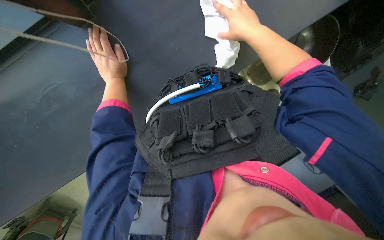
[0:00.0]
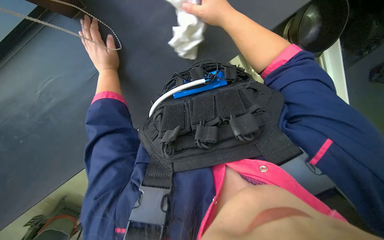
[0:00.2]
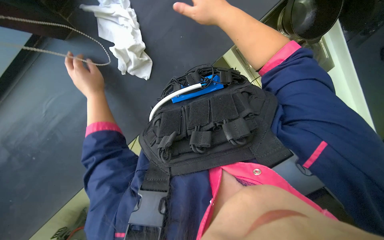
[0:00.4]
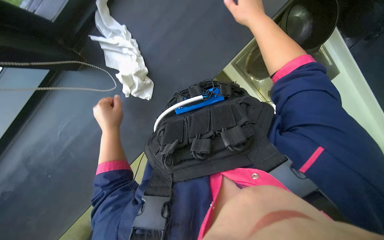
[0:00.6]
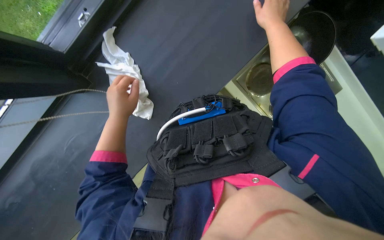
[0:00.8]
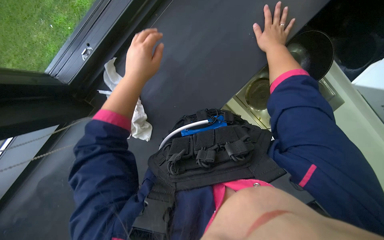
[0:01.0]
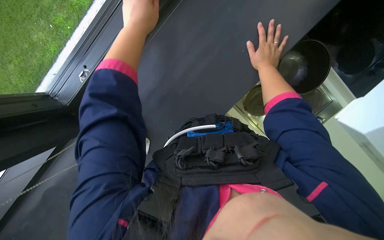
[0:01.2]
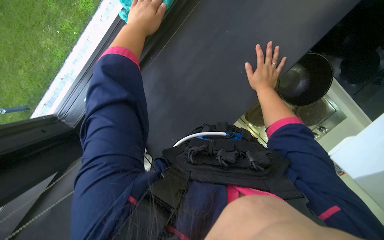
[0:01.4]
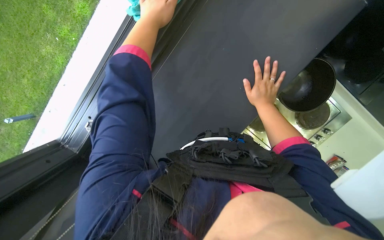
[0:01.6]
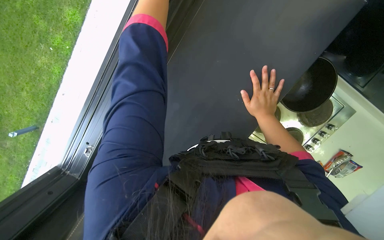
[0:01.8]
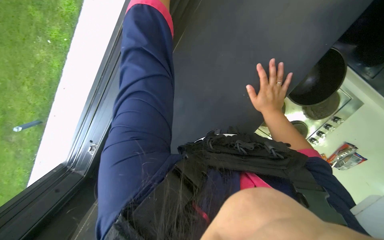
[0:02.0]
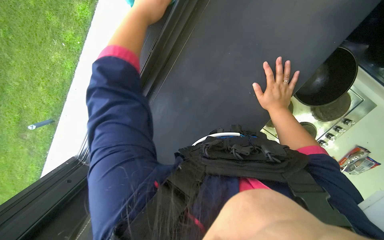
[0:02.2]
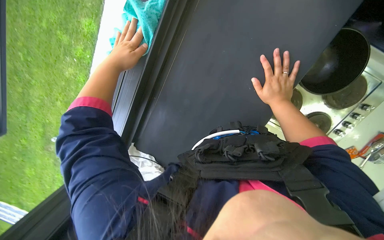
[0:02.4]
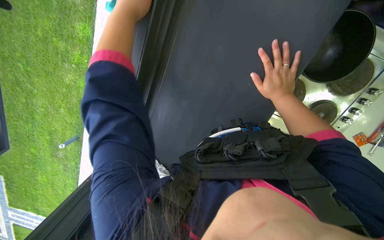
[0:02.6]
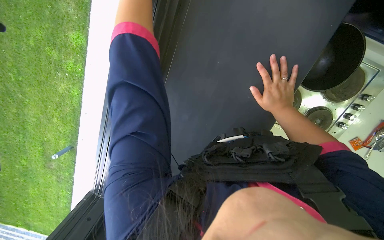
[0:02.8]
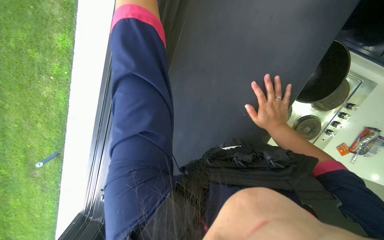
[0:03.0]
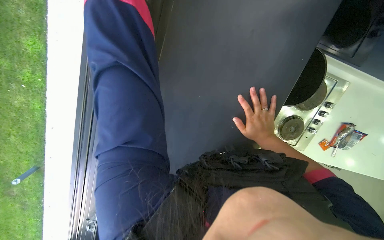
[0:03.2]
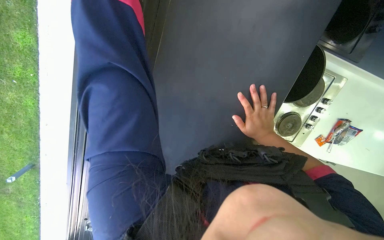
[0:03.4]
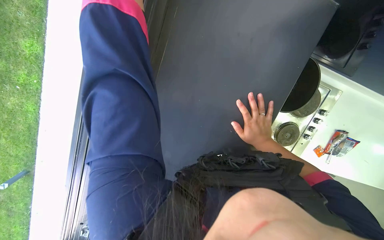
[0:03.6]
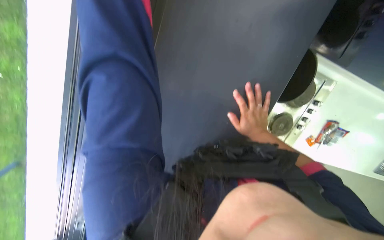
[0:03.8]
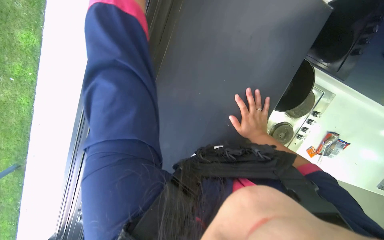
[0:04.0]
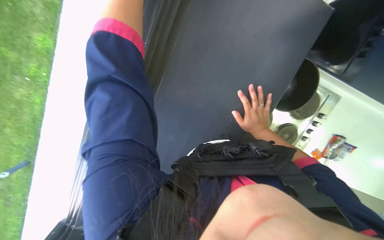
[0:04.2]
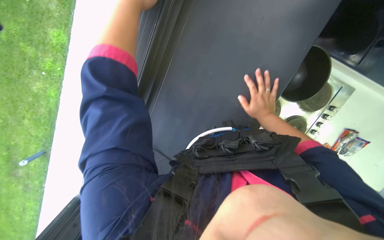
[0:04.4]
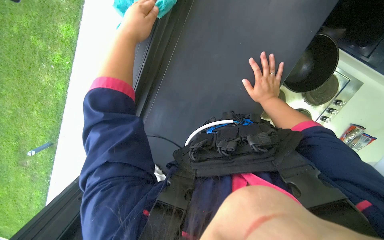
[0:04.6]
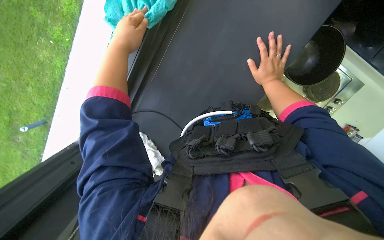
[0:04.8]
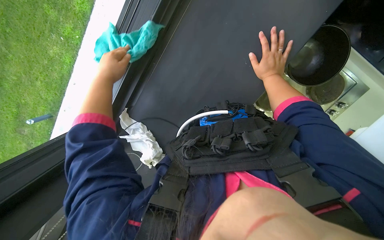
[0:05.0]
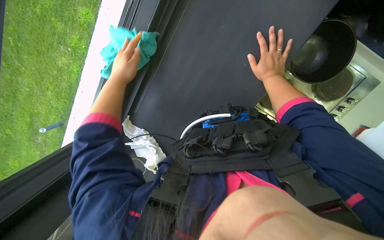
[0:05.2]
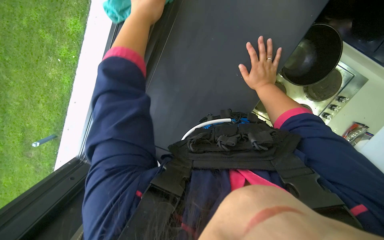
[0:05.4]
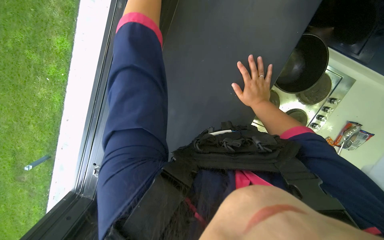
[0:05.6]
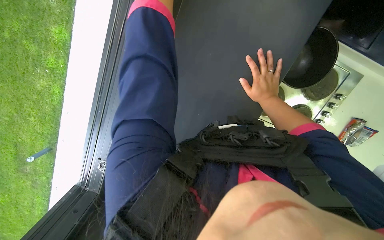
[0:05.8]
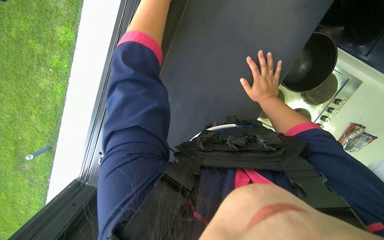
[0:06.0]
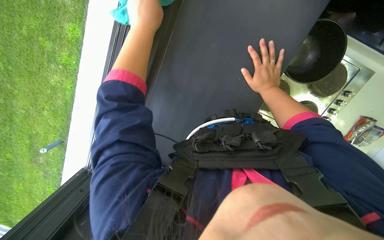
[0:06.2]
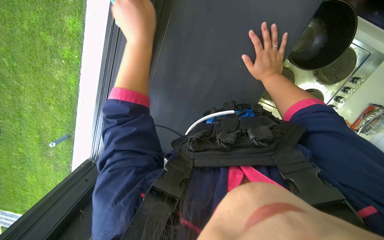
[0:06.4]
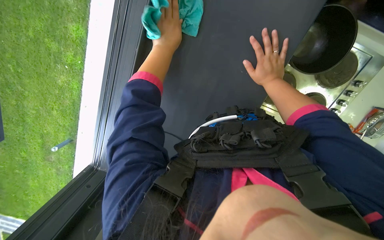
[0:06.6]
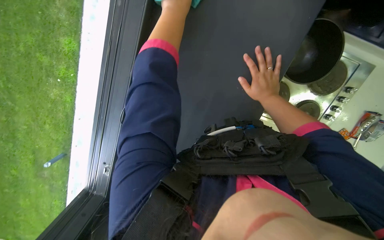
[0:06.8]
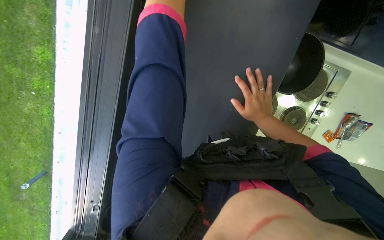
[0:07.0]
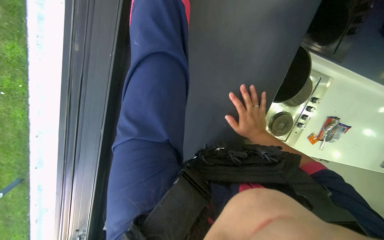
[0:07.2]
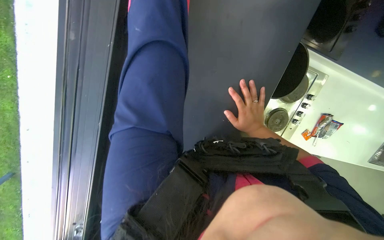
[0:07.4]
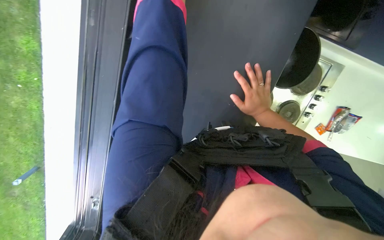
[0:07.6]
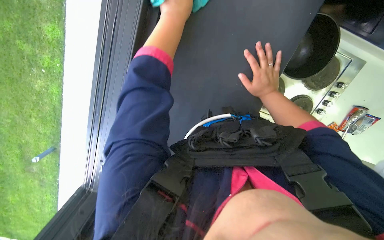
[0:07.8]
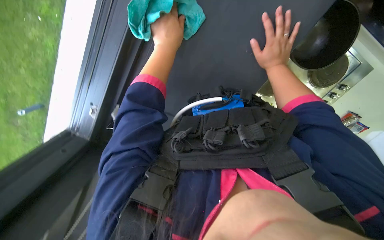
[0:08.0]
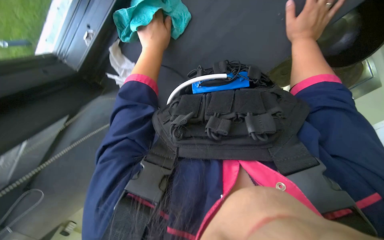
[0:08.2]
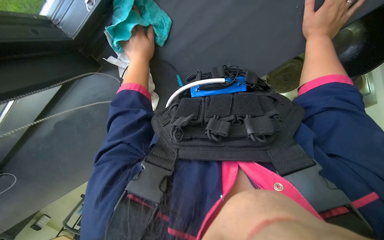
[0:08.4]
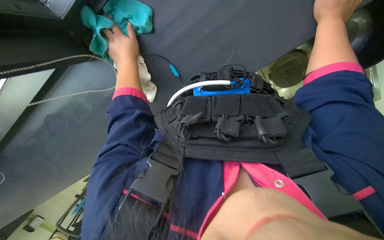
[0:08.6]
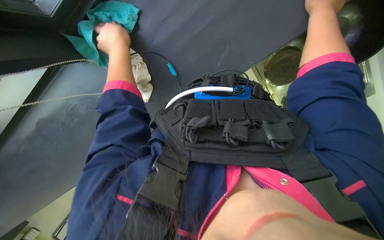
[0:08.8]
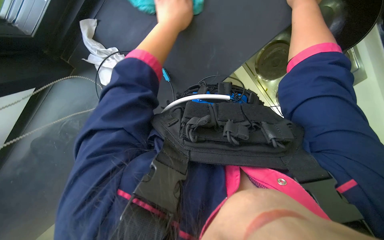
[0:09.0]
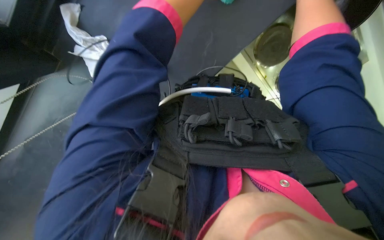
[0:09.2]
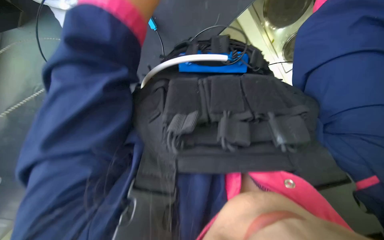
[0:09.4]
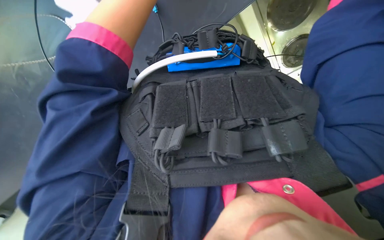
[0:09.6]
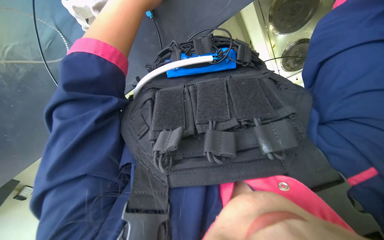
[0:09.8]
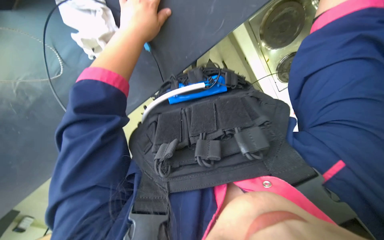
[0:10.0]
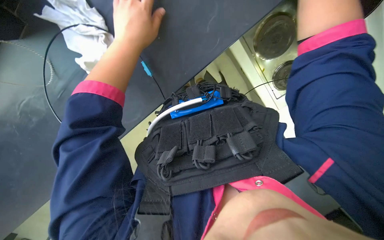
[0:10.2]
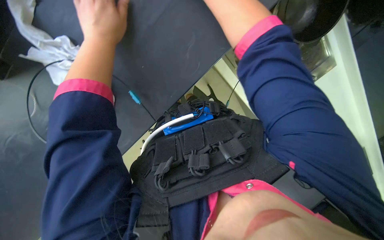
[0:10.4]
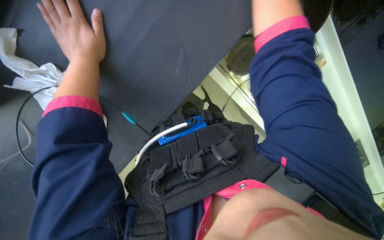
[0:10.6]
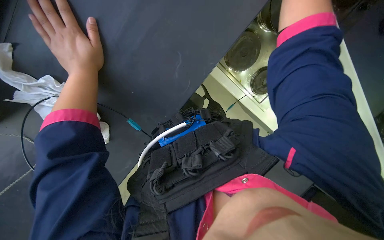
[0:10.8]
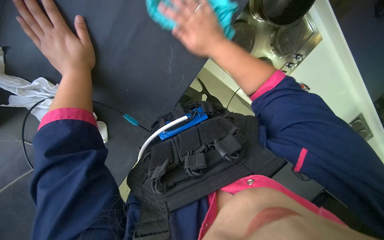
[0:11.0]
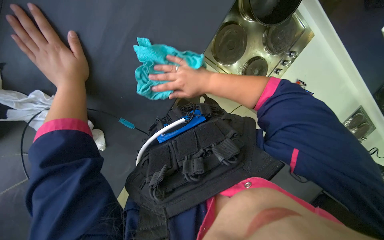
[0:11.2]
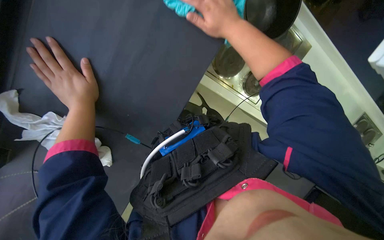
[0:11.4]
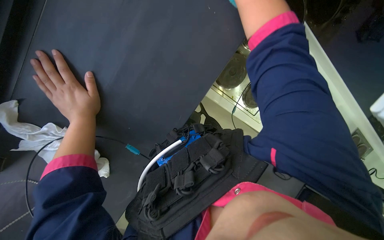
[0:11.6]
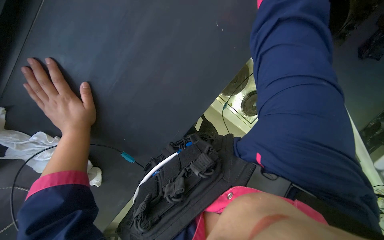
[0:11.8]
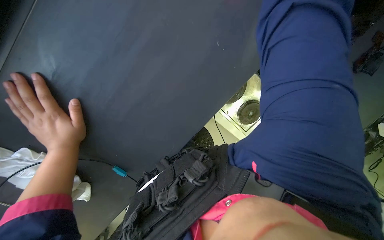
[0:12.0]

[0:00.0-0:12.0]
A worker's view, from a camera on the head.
Job: cleaning kitchen.
The whole recording: Wiping kitchen area surfaces. The worker wipes various kitchen surfaces including cabinets, counter, window frame, and blinds chain.
0:00.0 to 0:01.6: The view tilts some 30 degrees upward.
0:07.6 to 0:09.0: The right hand travels up the picture and nearer to the camera by some 20 cm.
0:10.4 to 0:12.0: The wearer looks roughly 20 degrees further upward.

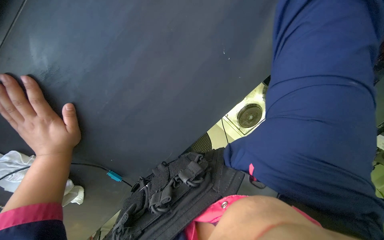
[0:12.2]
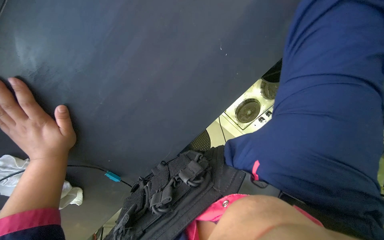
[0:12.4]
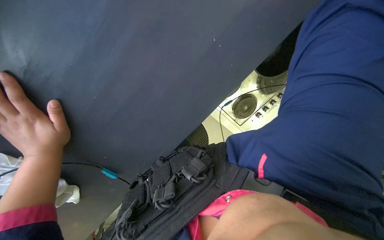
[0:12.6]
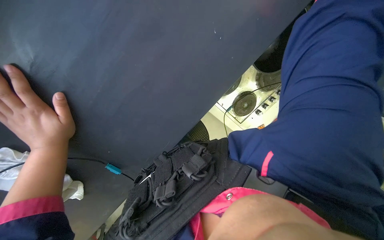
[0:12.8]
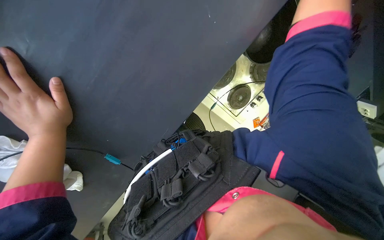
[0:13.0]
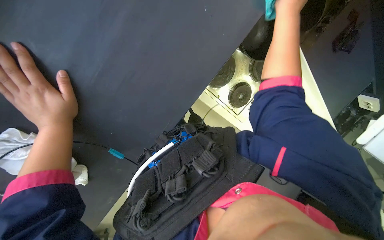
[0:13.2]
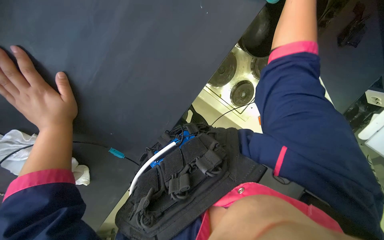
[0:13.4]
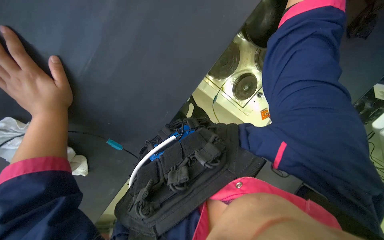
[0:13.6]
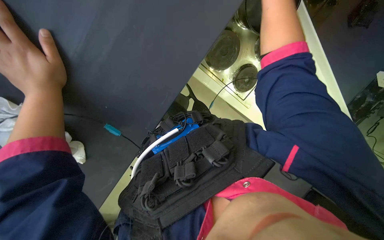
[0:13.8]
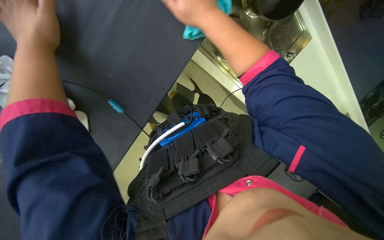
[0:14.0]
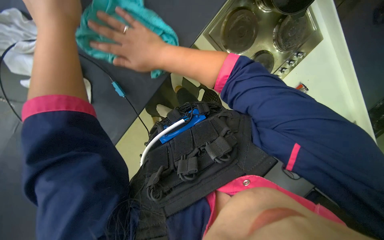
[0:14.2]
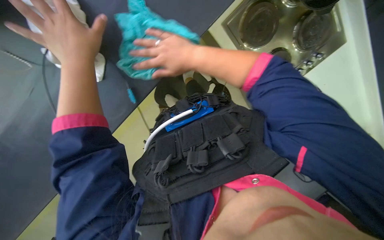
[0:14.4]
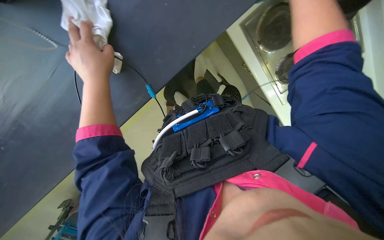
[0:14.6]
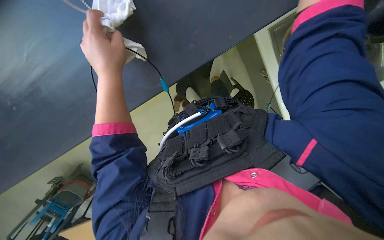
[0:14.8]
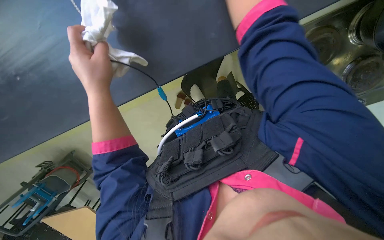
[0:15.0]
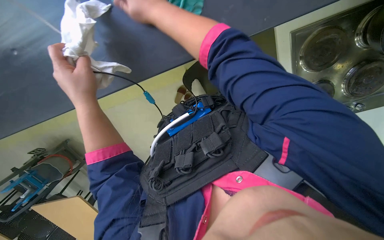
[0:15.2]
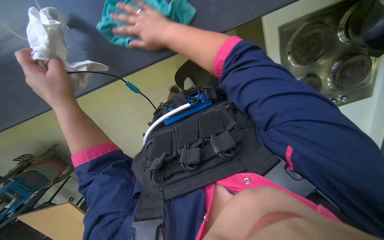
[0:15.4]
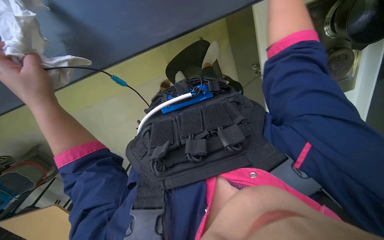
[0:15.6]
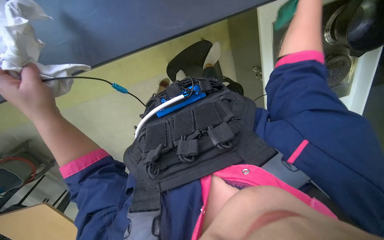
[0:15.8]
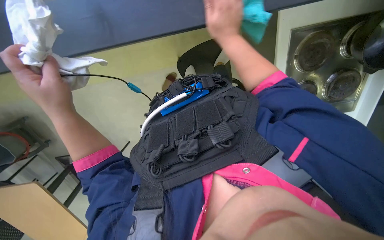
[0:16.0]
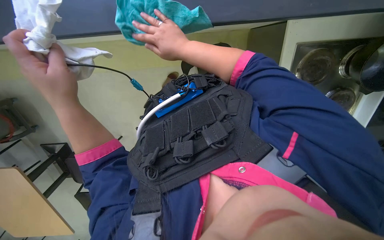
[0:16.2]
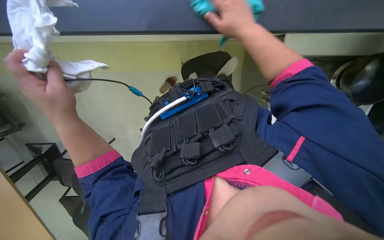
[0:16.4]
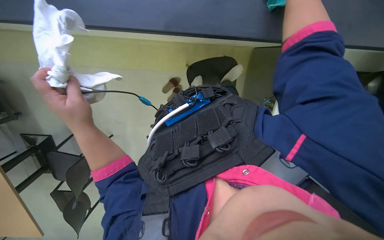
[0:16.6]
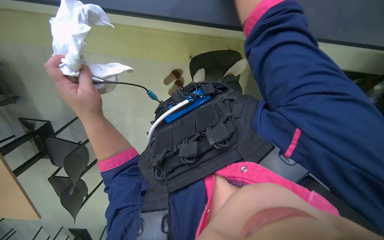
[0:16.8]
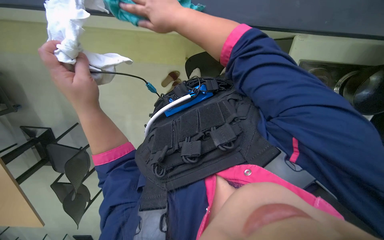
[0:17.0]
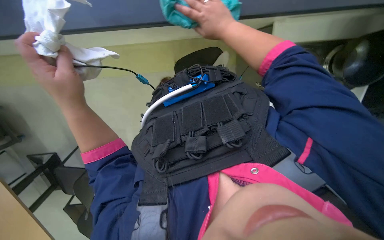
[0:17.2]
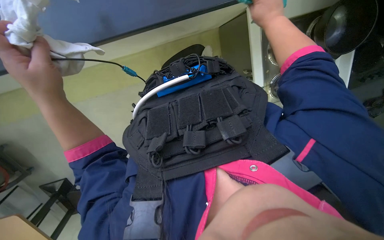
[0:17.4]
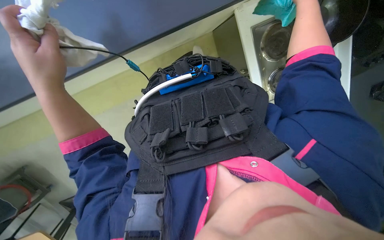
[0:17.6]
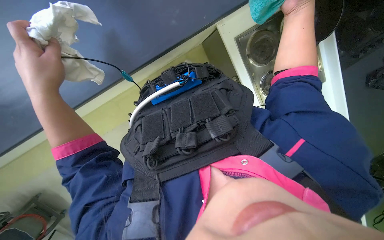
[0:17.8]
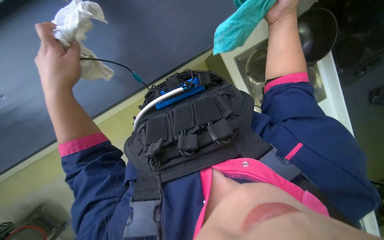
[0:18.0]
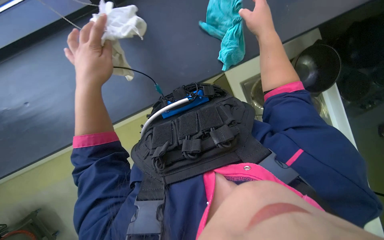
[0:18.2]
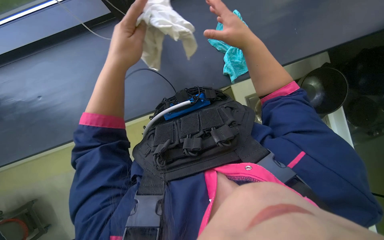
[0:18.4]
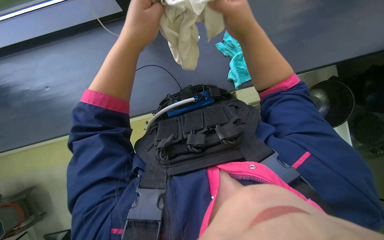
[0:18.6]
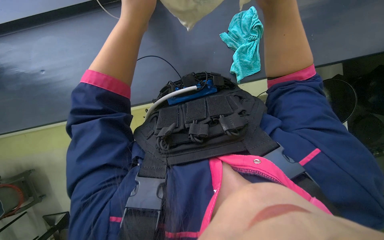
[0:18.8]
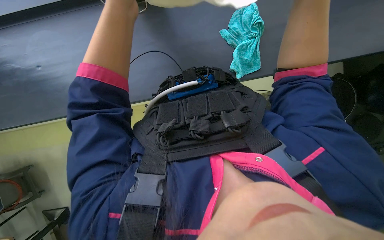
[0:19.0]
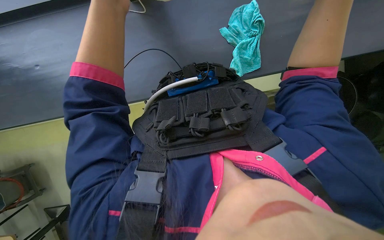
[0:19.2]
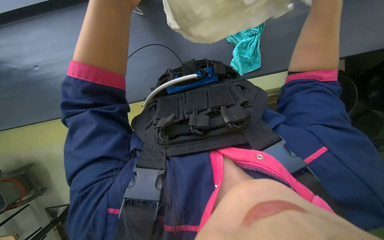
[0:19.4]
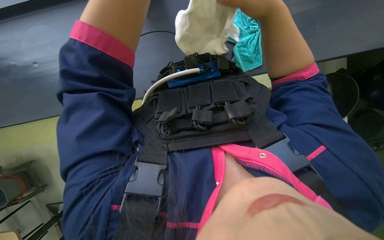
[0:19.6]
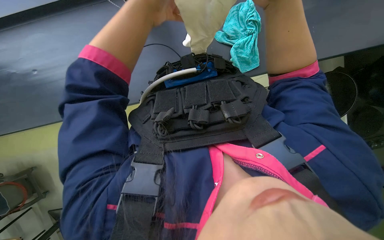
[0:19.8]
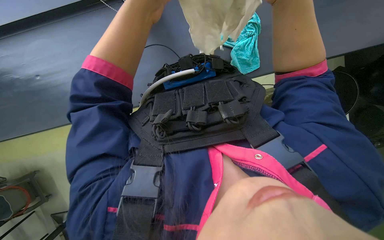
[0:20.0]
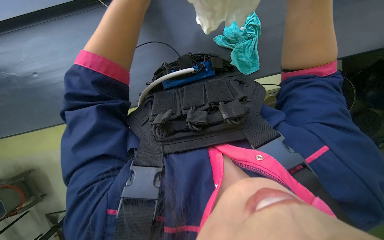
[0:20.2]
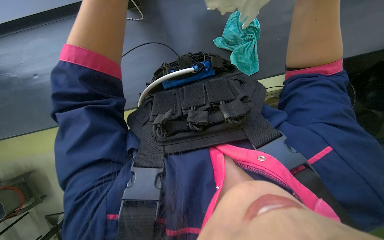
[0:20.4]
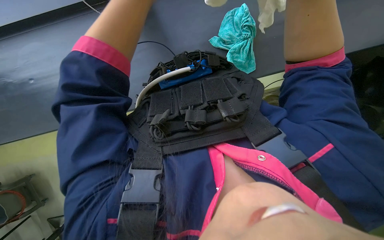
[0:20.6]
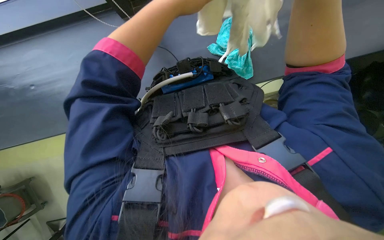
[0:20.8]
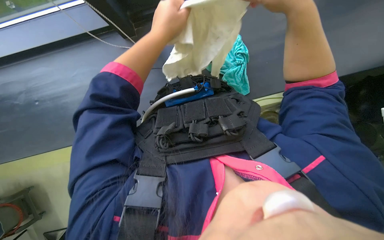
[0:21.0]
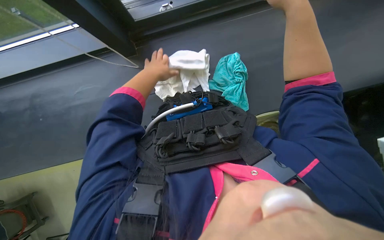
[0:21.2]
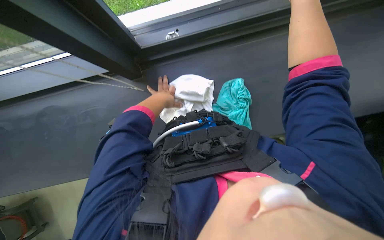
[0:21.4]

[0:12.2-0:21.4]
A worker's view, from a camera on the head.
Job: cleaning kitchen.
The whole recording: Wiping kitchen area surfaces. The worker wipes various kitchen surfaces including cabinets, counter, window frame, and blinds chain.
0:12.2 to 0:13.8: The wearer looks about 15 degrees further downward.
0:13.8 to 0:15.2: The camera is aimed about 15 degrees further to the left.
0:15.2 to 0:16.8: The right hand swings left and right, some 20 cm each way, with 3 reversals.
0:16.8 to 0:18.4: The right hand is displaced down the picture and to the right by approximately 20 cm.
0:19.8 to 0:21.4: The wearer looks roughly 25 degrees further upward.
